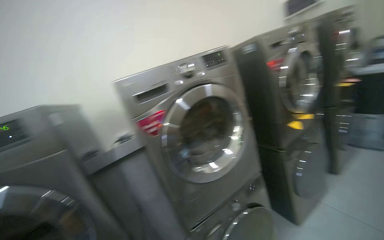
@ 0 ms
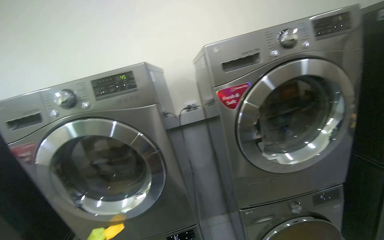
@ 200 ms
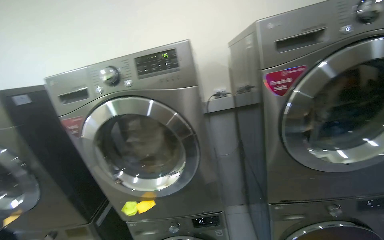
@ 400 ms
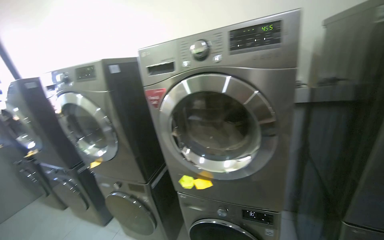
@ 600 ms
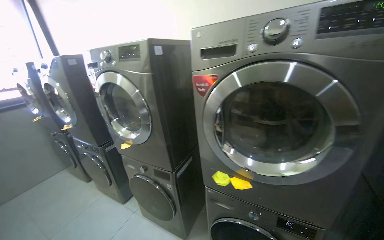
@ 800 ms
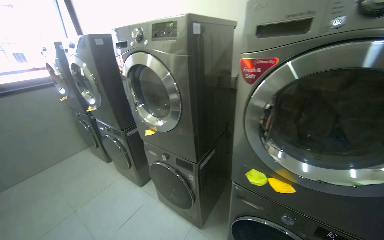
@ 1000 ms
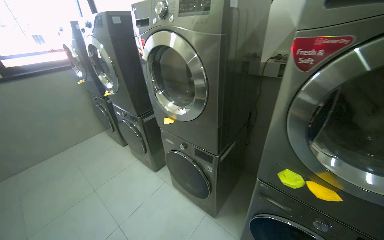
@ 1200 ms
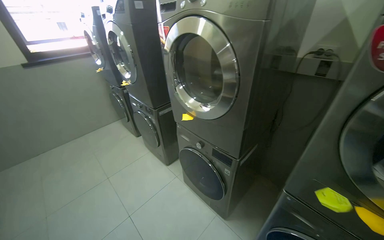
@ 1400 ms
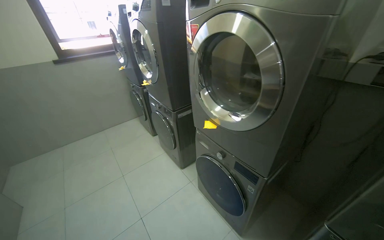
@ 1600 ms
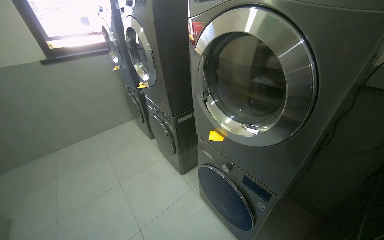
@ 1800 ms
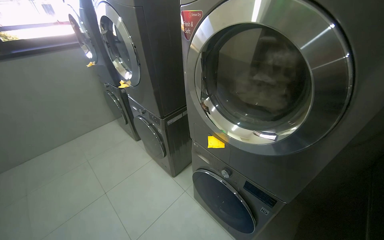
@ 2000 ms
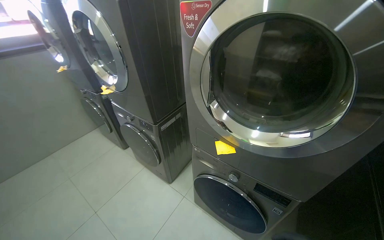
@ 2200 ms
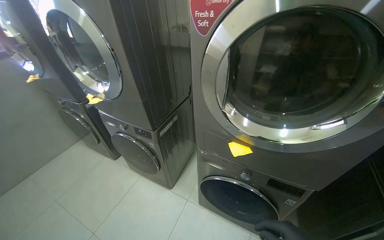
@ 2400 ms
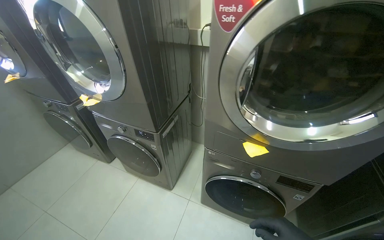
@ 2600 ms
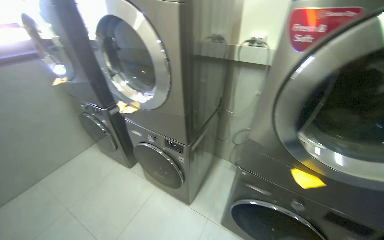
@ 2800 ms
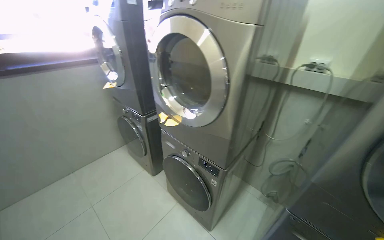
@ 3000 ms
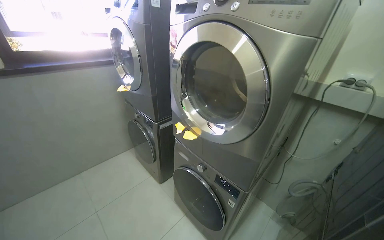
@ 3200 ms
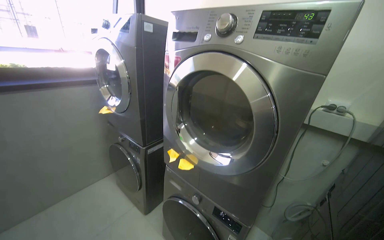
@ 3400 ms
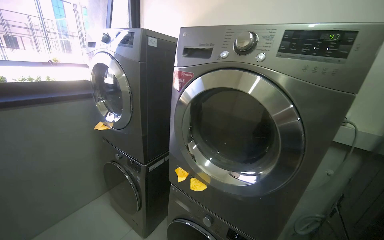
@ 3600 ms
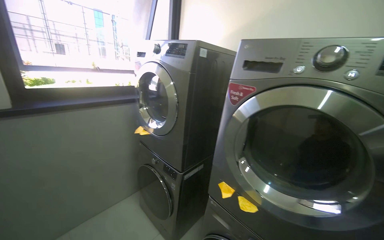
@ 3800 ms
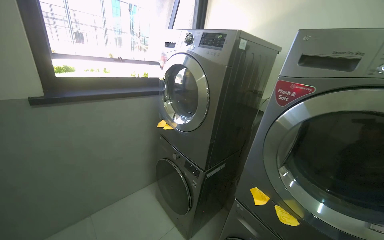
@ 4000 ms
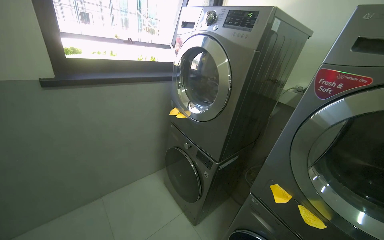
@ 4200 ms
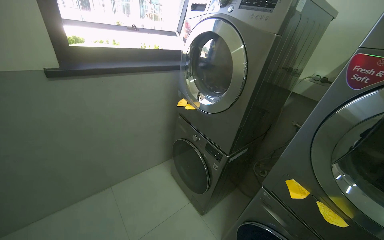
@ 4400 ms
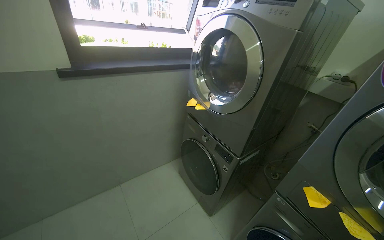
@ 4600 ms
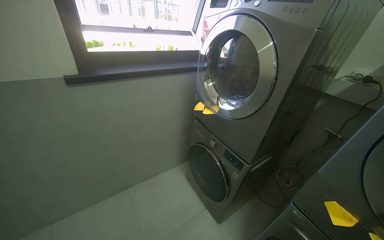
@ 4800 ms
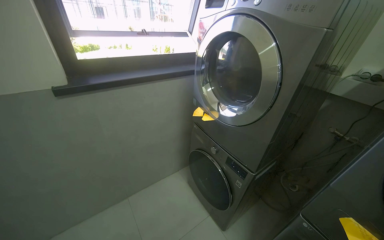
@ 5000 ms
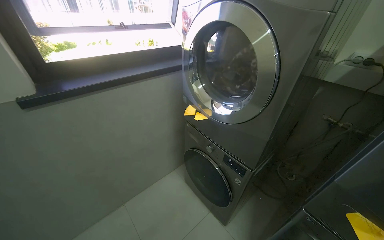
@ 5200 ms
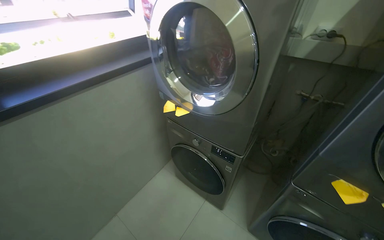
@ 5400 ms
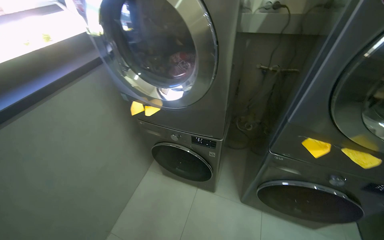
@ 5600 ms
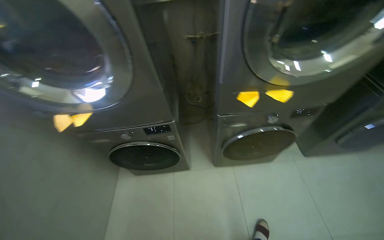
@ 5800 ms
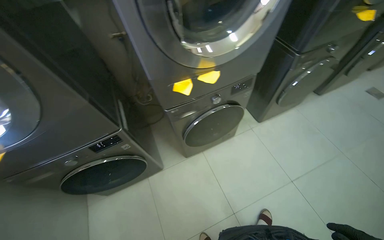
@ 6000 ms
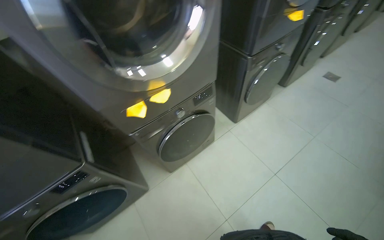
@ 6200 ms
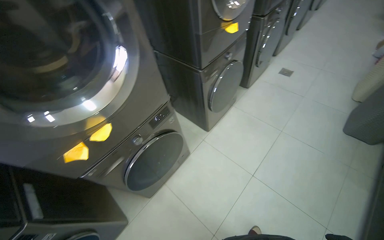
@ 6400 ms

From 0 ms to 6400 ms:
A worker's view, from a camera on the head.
Job: managing laundry.
The whole recording: Setting up laundry machines. The worker places sticky notes on machines and adjusts their settings.
From 0 ms to 1600 ms: The head travels roughly 90 cm. The head turns to the left by some 85 degrees. The camera pitches downward, by some 35 degrees.
From 1600 ms to 3200 ms: The wearer moves about 1 m.
From 3200 ms to 4800 ms: The camera travels roughly 70 cm.
From 4800 ms to 6400 ms: The wearer's head swings about 105 degrees to the right. The camera pitches downward, by about 15 degrees.

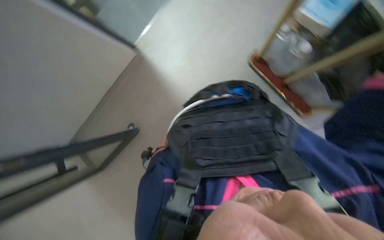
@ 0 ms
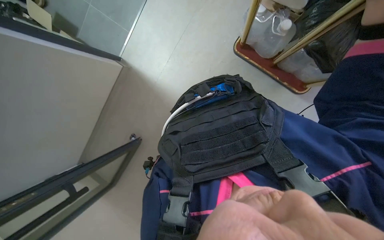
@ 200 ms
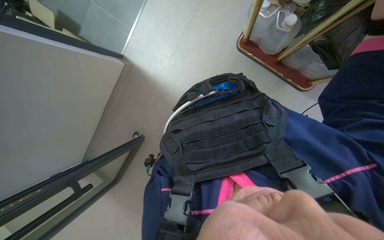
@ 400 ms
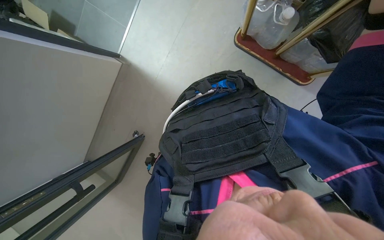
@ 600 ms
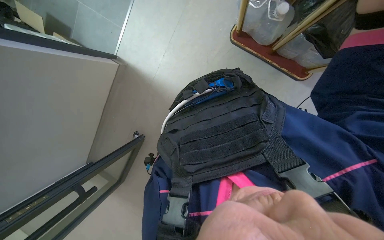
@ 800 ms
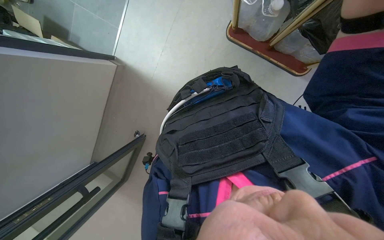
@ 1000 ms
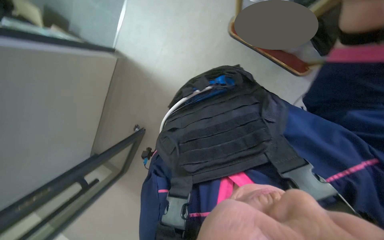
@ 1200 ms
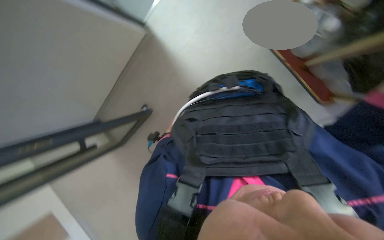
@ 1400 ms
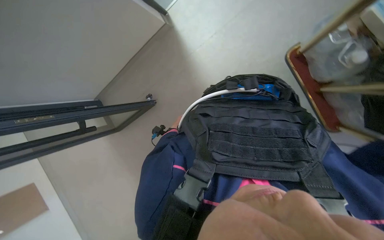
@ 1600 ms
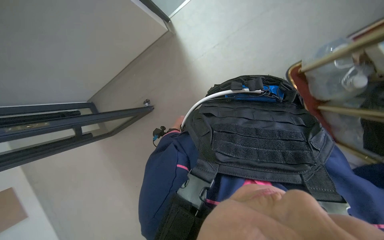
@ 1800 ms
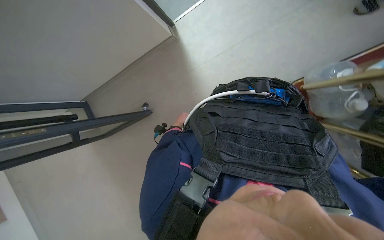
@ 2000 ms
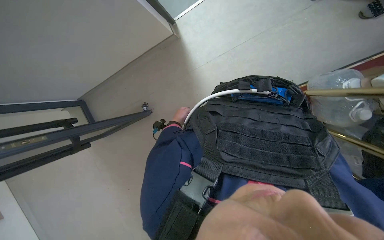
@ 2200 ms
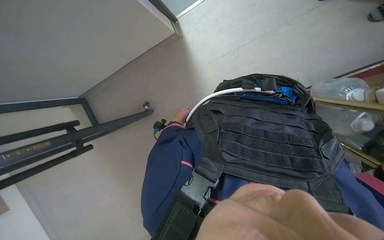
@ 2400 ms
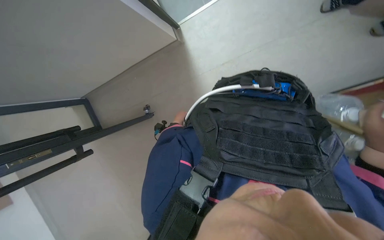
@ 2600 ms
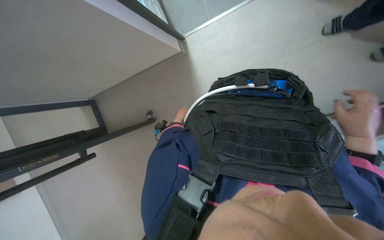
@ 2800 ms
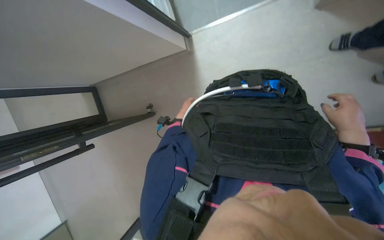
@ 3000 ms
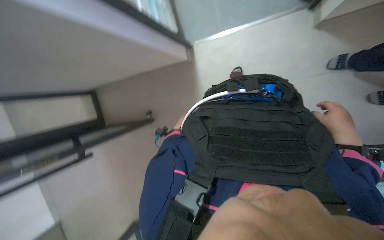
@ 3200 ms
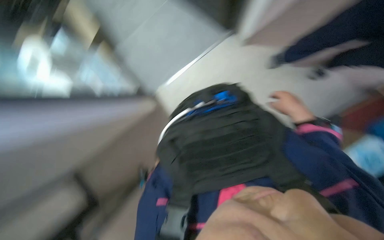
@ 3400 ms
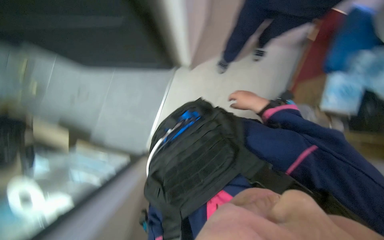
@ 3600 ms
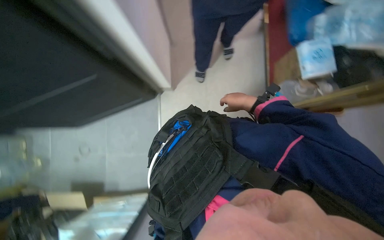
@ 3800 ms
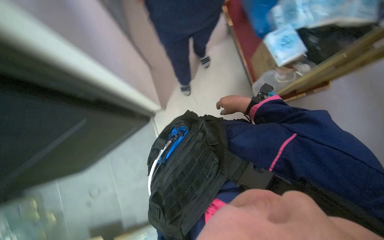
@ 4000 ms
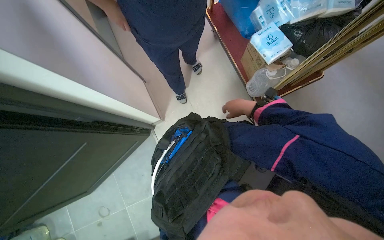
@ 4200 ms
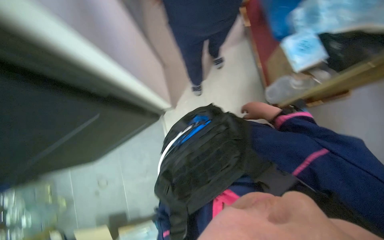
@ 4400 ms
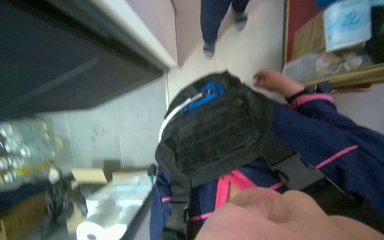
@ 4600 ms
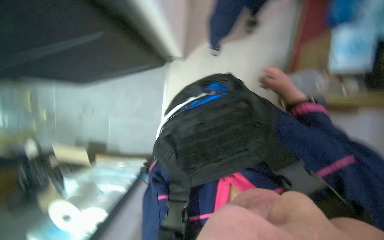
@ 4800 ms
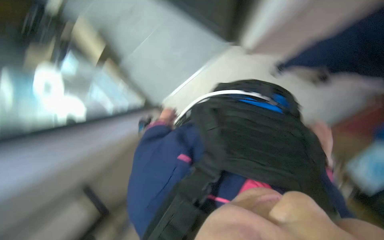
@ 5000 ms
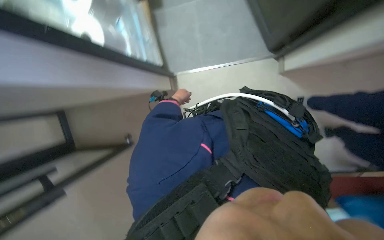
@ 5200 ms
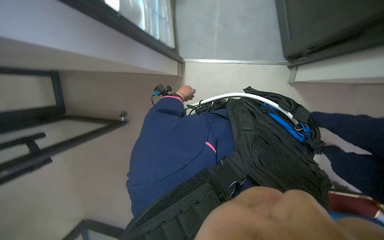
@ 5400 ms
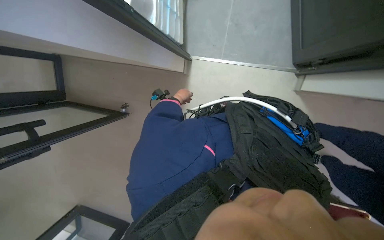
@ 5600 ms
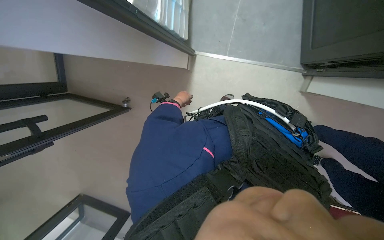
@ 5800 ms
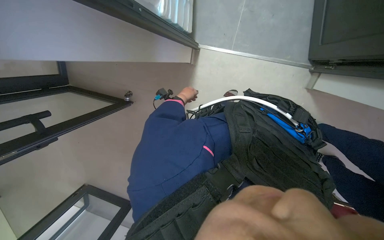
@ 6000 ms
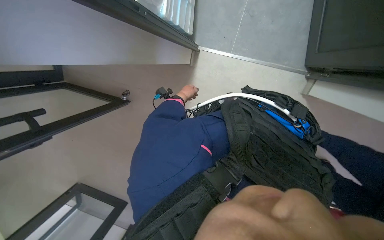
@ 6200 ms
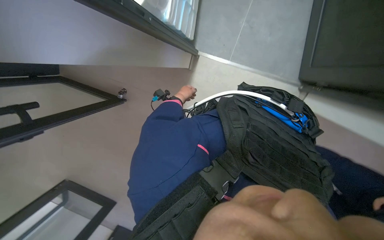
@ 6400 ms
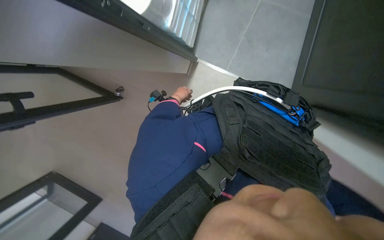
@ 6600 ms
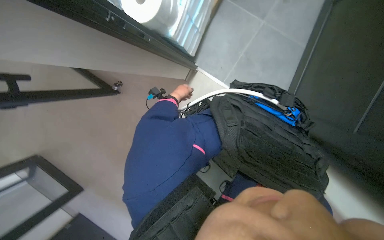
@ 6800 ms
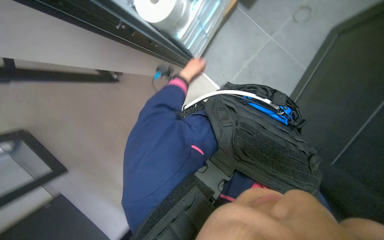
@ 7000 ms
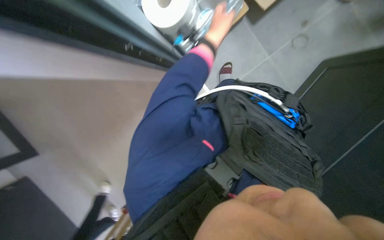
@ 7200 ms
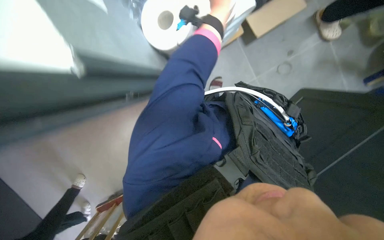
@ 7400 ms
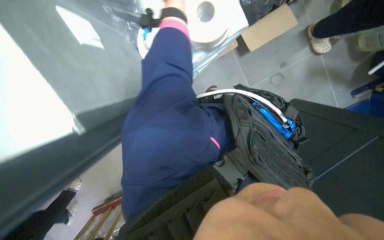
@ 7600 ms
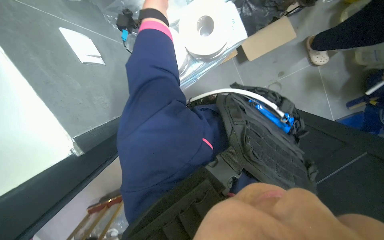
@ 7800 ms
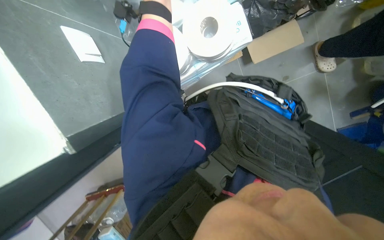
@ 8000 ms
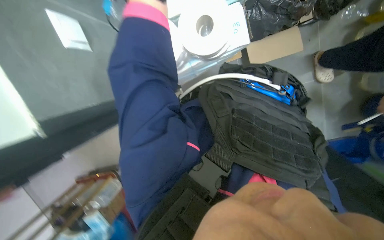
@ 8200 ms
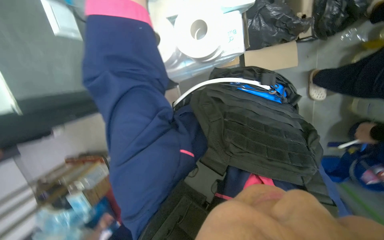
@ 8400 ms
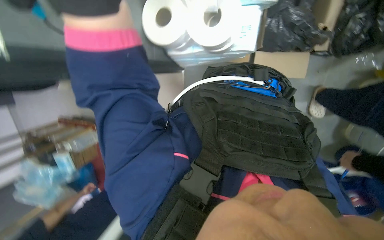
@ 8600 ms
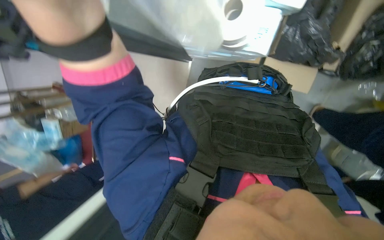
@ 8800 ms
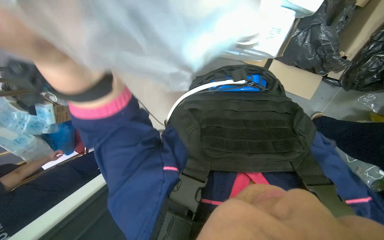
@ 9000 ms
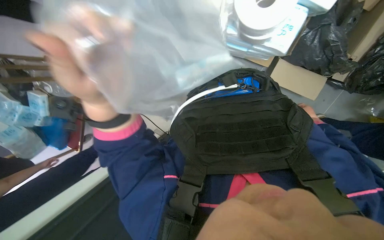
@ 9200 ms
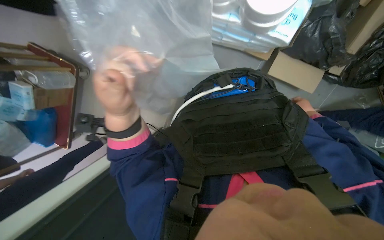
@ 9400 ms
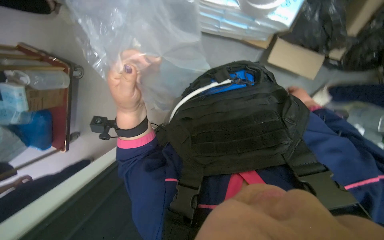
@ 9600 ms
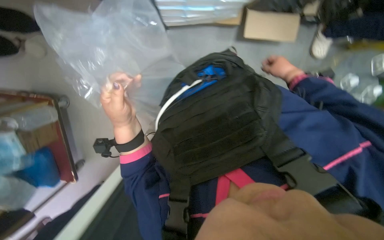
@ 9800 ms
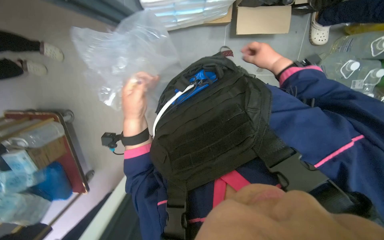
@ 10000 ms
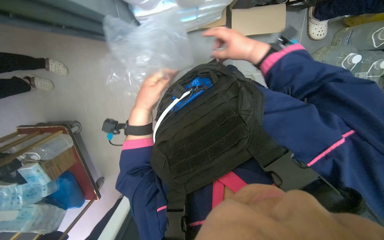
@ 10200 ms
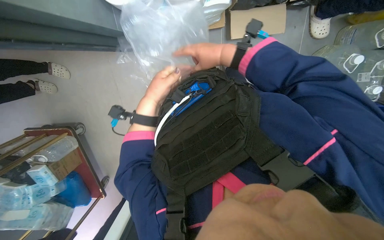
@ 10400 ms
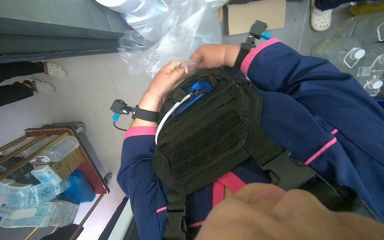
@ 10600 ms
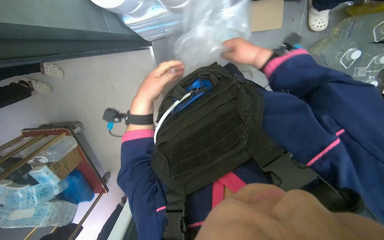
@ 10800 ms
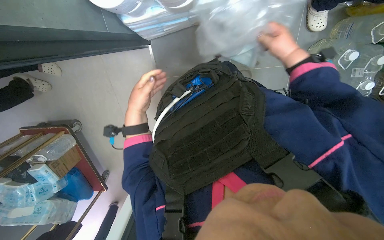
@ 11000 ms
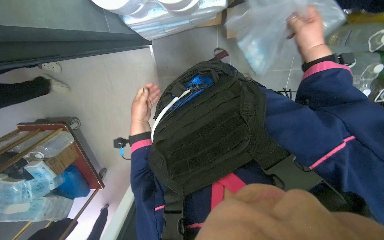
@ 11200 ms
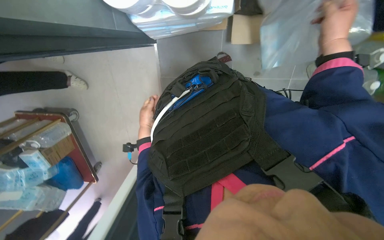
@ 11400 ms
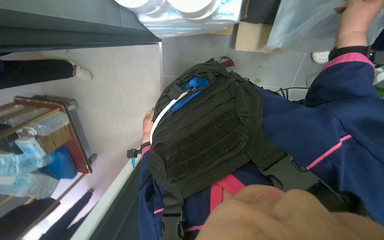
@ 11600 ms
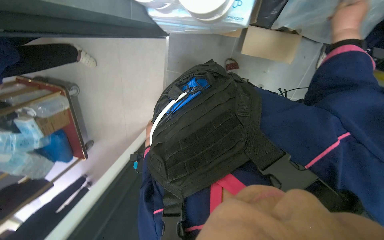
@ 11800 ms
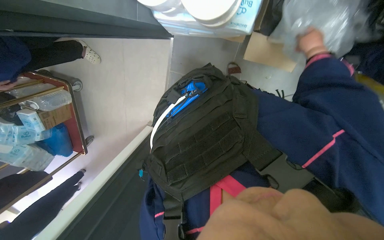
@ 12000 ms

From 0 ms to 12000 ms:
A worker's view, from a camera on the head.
Job: organizing items.
The whole recording: Stocking shelves with supplies. The worker takes various packaged supplies from bags and boxes and places them onto shelves.
From 3000 ms to 4400 ms: The camera pitches upward, by some 25 degrees. The scene turns about 70 degrees counterclockwise in the picture.
From 4400 ms to 6000 ms: The view tips downward by roughly 35 degrees. The scene rotates clockwise by roughly 80 degrees.
From 6000 ms to 7600 ms: The view pans to the right by roughly 20 degrees. The scene rotates clockwise by about 40 degrees.
From 7600 ms to 9000 ms: The scene rotates clockwise by roughly 50 degrees.
From 9000 ms to 10400 ms: The left hand is displaced farther from the camera and to the right by about 25 cm.
From 10400 ms to 12000 ms: The right hand travels to the right and up the picture by approximately 35 cm, while the left hand goes approximately 25 cm farther from the camera and down the picture.
